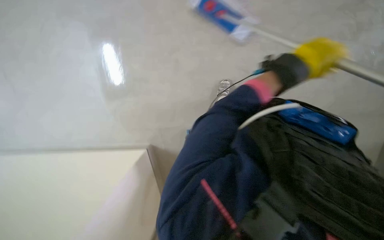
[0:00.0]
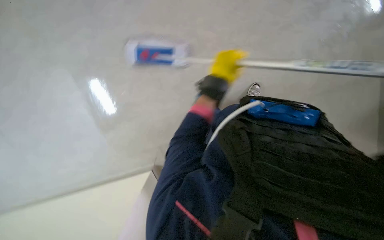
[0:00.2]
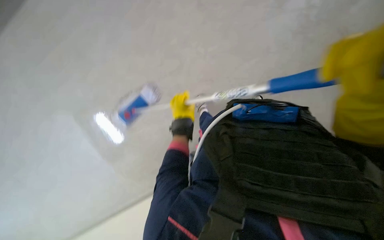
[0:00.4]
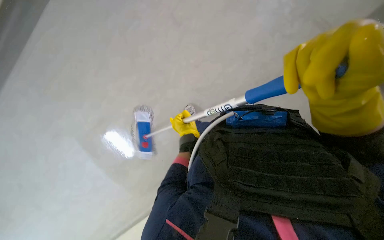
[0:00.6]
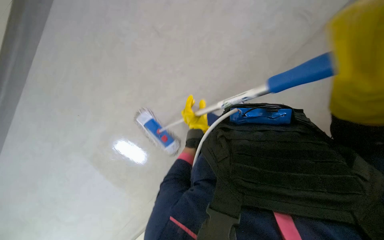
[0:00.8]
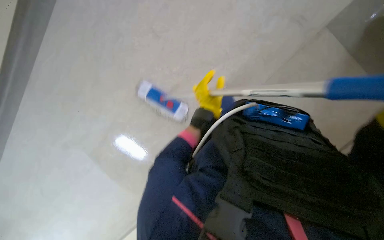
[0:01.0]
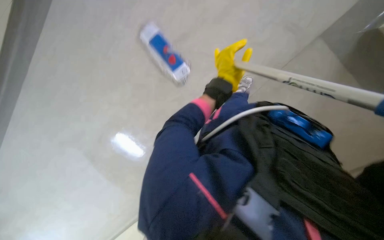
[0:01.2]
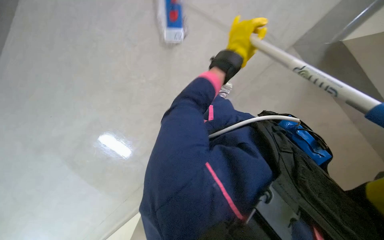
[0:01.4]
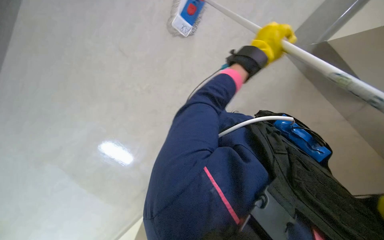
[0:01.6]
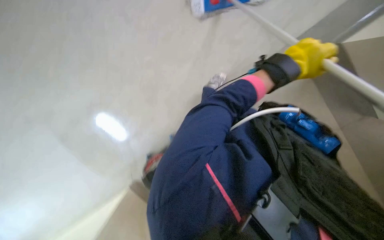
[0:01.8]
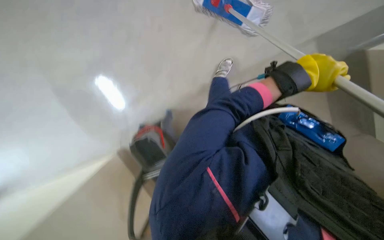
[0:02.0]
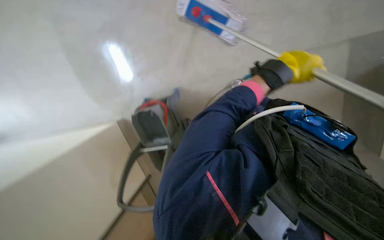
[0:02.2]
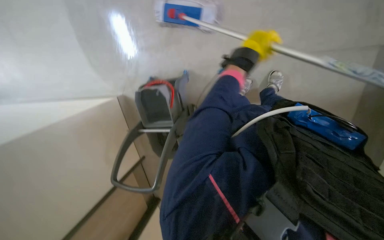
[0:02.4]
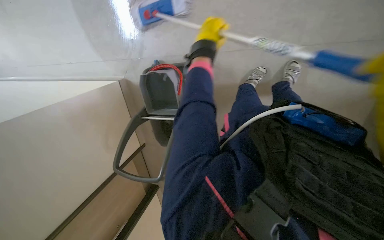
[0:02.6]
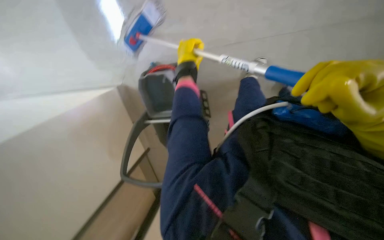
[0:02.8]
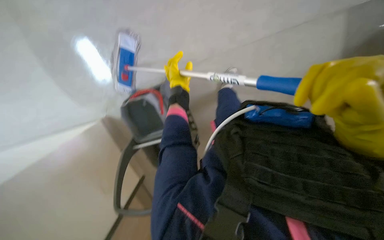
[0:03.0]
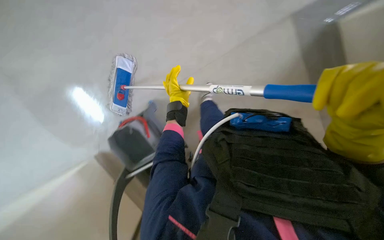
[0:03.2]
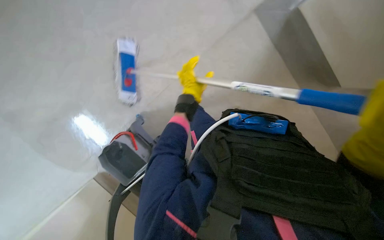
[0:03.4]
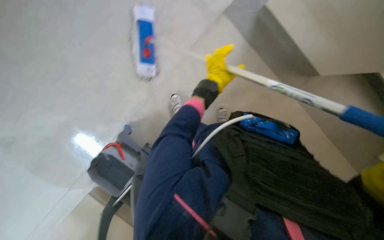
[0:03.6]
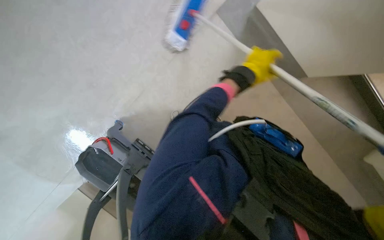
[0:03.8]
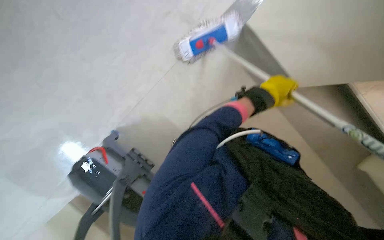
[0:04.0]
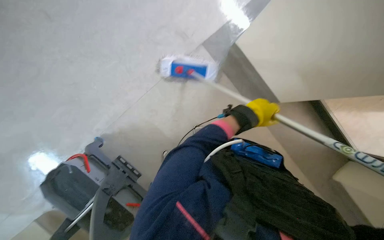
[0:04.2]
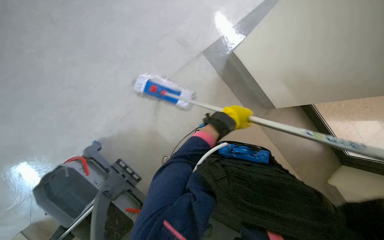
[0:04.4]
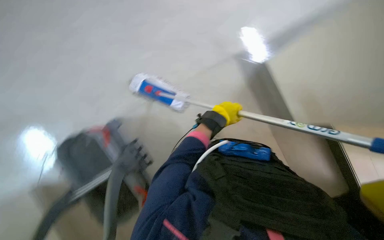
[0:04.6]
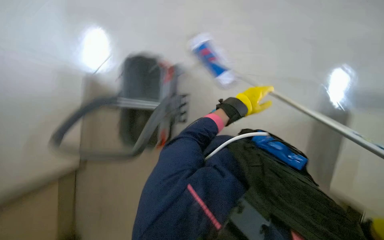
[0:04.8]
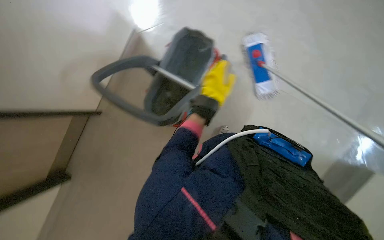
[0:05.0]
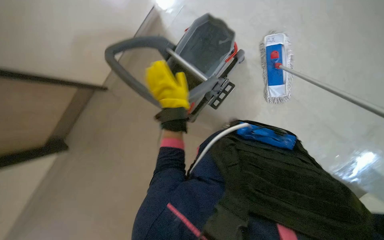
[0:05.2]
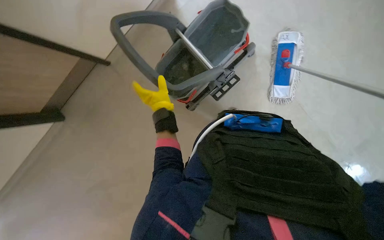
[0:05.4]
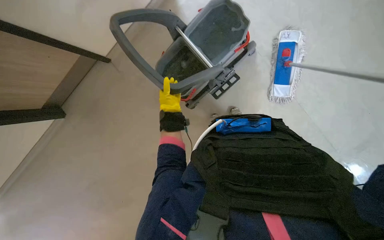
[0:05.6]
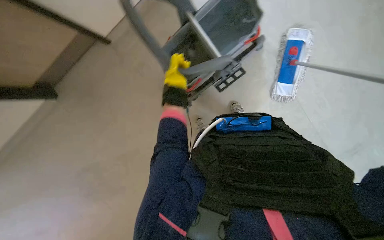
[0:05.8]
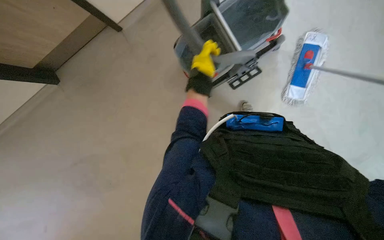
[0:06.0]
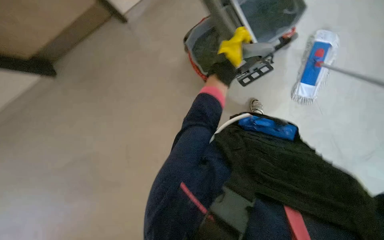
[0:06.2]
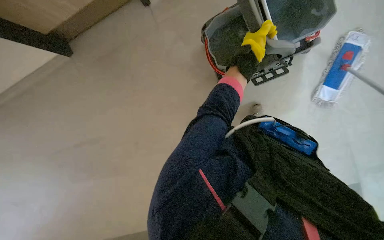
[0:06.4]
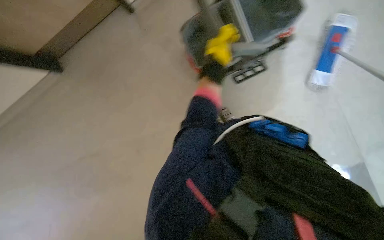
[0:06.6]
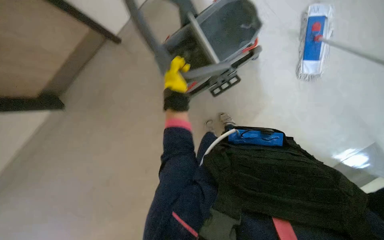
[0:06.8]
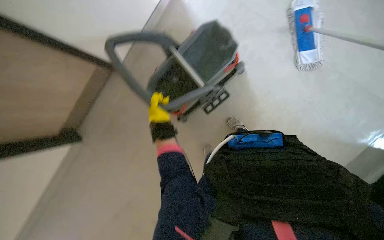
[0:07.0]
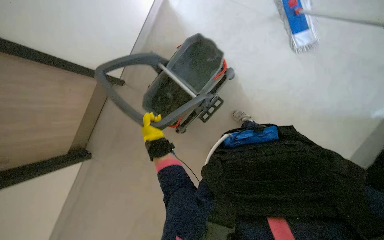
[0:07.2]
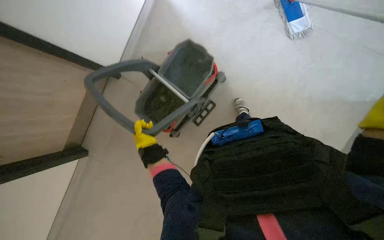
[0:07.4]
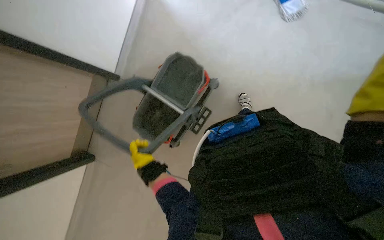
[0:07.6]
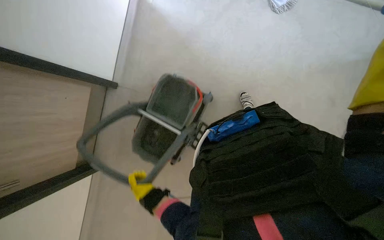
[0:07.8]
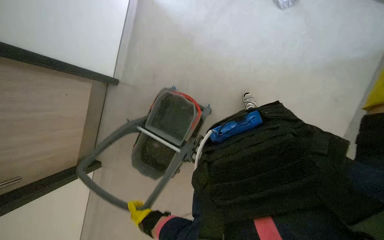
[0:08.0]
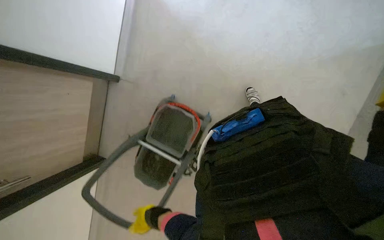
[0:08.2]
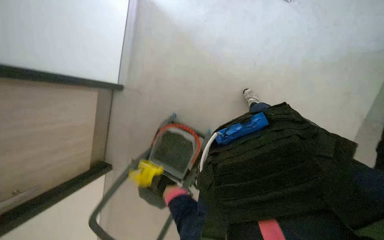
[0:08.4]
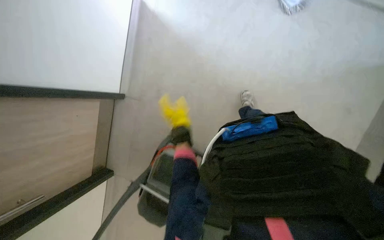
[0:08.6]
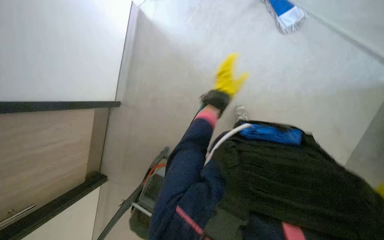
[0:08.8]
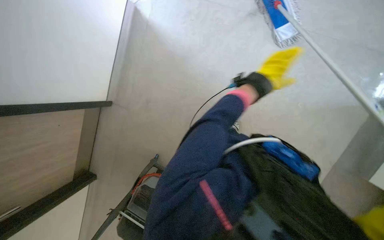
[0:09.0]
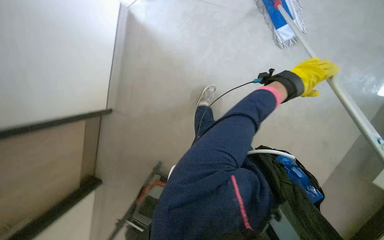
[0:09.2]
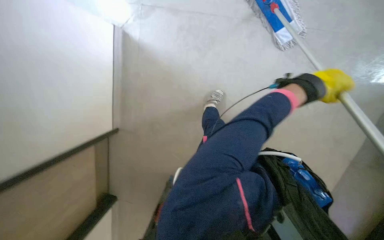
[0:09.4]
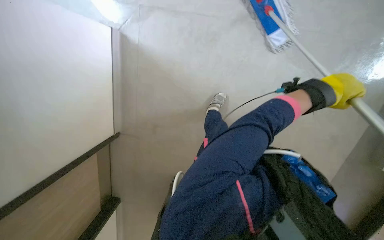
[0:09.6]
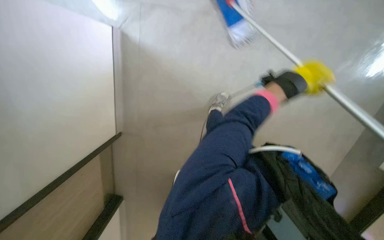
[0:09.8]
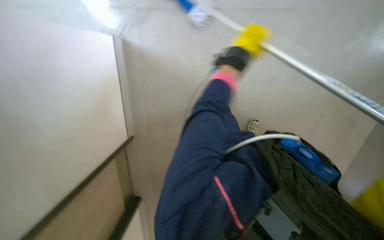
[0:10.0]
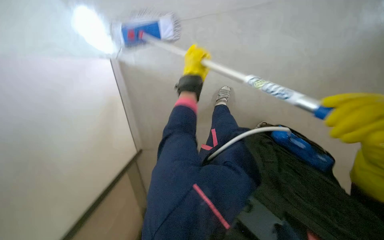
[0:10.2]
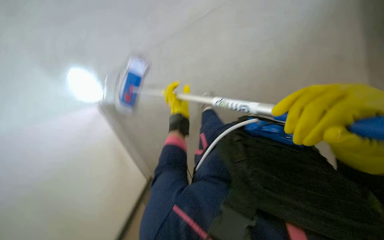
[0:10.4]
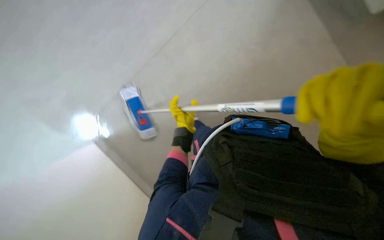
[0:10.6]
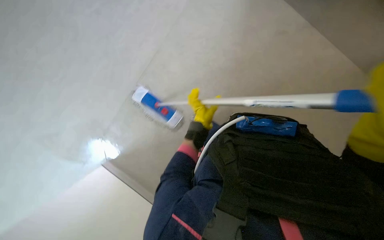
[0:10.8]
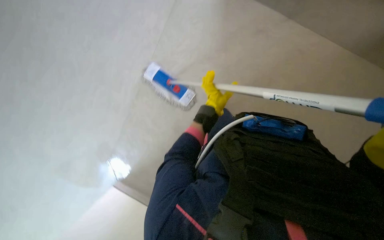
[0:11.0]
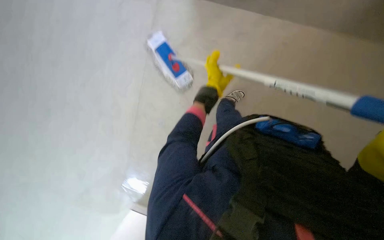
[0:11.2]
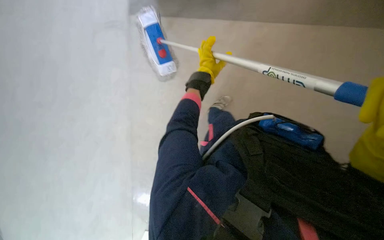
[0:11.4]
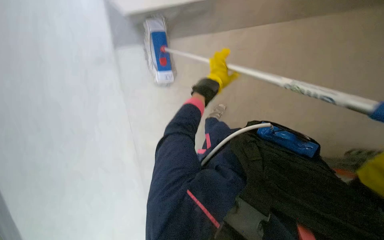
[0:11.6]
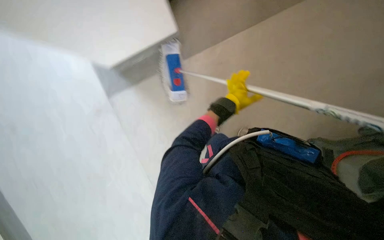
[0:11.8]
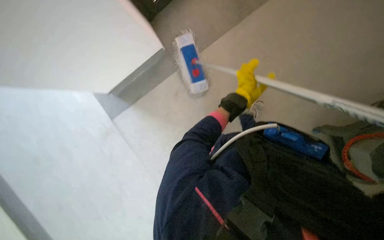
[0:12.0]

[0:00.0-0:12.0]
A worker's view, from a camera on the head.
Job: wiping surfaces.
The whole recording: Mopping the floor. The worker washes the mop then mops the floor with a flat mop.
0:03.0 to 0:04.4: The left hand heads to the right, covering roughly 20 cm.
0:04.4 to 0:06.0: The view tips downward by roughly 20 degrees. The scene rotates clockwise by about 30 degrees. The left hand heads to the left, covering some 25 cm.
0:06.0 to 0:07.6: The left hand moves to the left and down the picture, approximately 40 cm.
0:09.0 to 0:10.4: Everything in view rotates about 30 degrees counterclockwise. The left hand travels to the left by roughly 30 cm.
0:10.4 to 0:12.0: The left hand goes some 30 cm to the right.

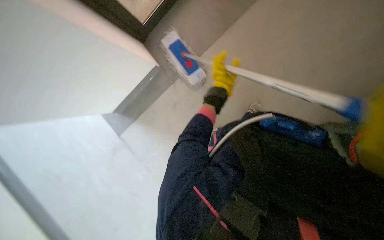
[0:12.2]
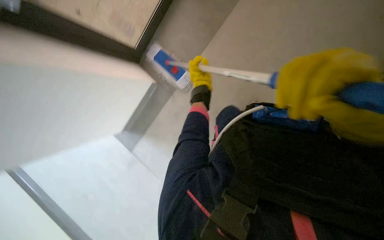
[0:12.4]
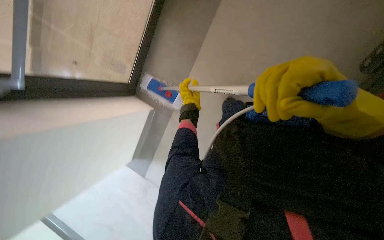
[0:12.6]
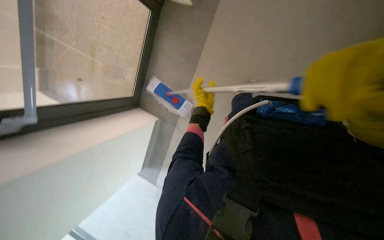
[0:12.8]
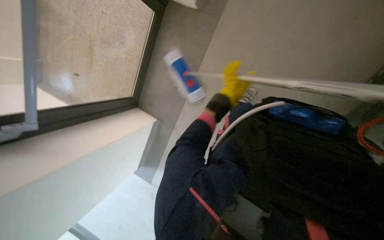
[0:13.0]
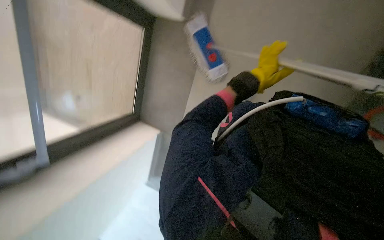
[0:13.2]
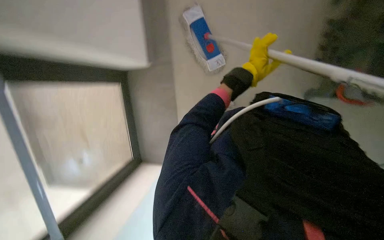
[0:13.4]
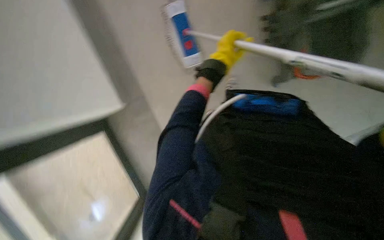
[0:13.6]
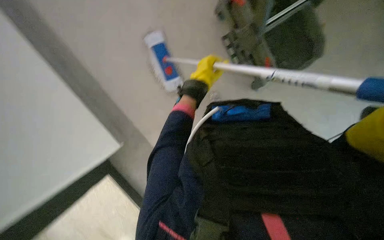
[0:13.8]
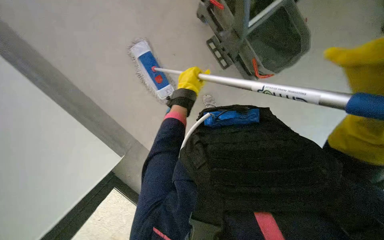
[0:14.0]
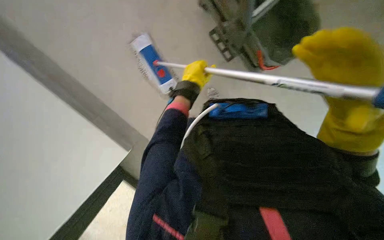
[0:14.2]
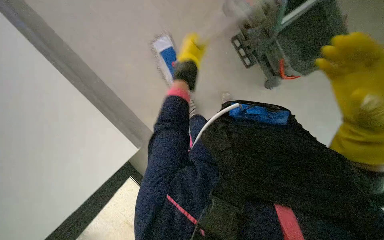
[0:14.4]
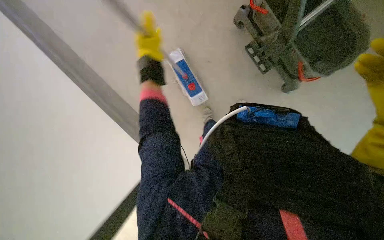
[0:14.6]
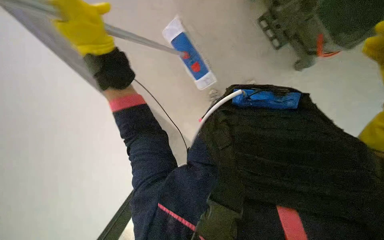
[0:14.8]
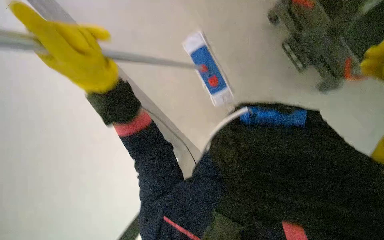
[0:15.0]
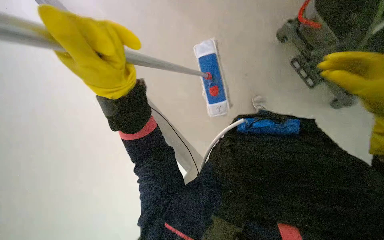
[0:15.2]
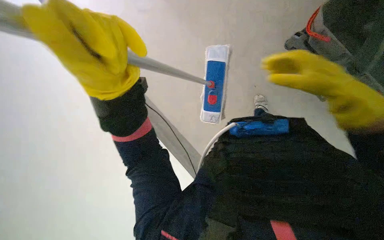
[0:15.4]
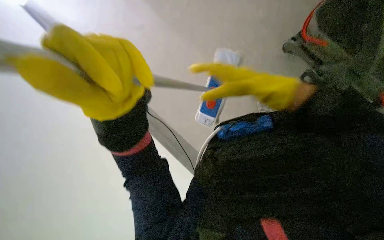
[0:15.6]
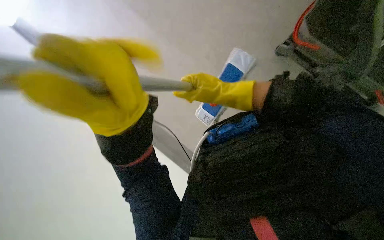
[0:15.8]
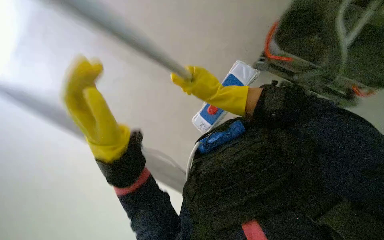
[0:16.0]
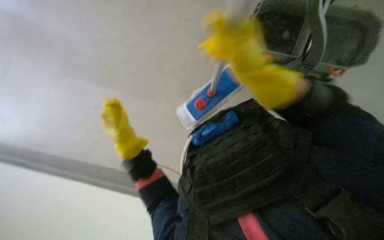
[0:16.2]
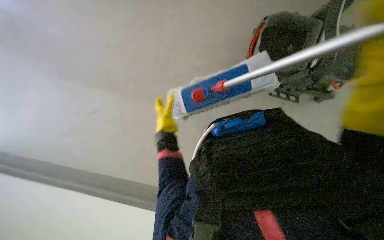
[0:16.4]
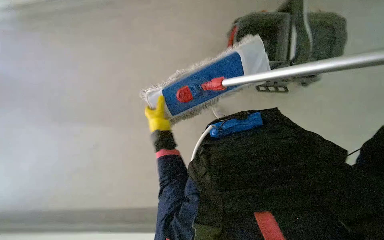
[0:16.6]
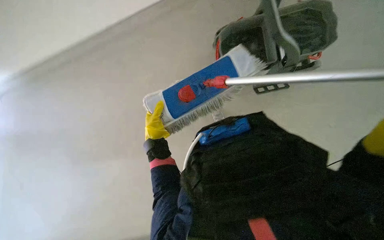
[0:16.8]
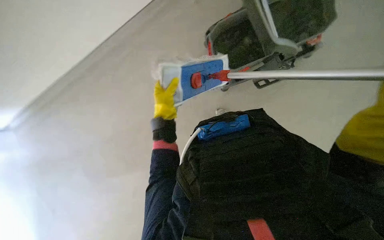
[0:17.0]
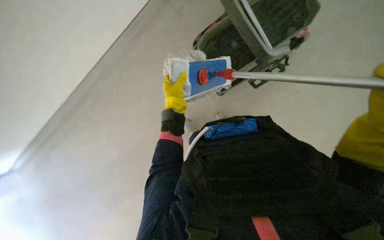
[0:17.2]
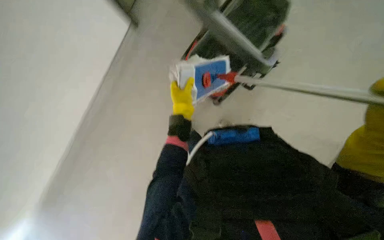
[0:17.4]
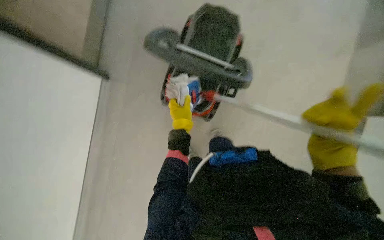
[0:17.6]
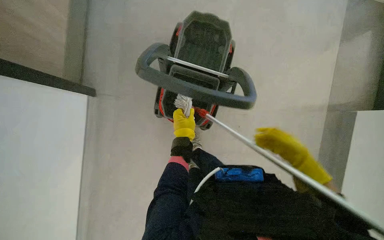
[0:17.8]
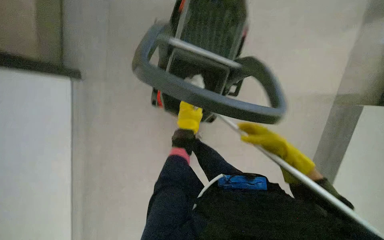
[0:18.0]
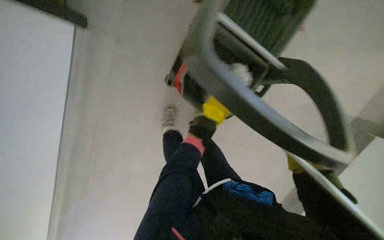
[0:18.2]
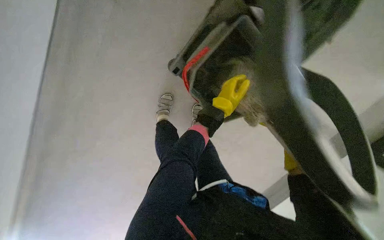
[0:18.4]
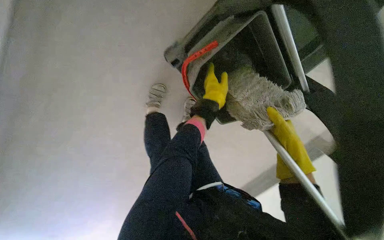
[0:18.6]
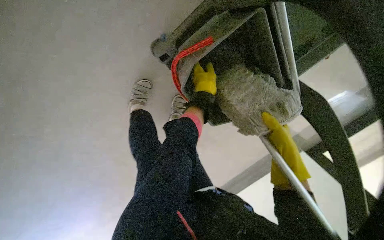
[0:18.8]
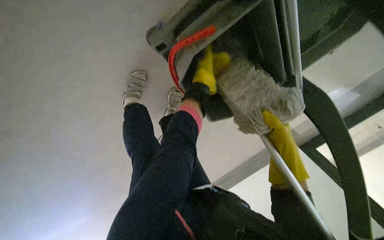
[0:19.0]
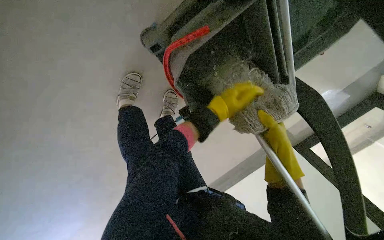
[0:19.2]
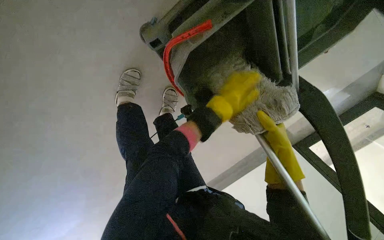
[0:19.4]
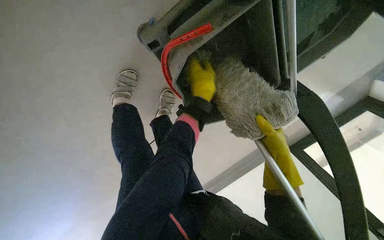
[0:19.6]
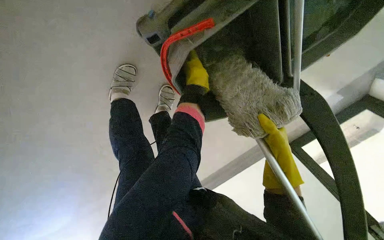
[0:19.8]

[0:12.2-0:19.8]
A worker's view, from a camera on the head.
Job: wiping surfaces.
The whole recording: Mopping the floor. The worker washes the mop then mops the floor with a flat mop.
0:13.8 to 0:15.2: The view swings some 15 degrees to the left. The left hand goes approximately 40 cm nearer to the camera and to the left.
0:15.2 to 0:16.8: The left hand travels farther from the camera by approximately 20 cm.
0:16.8 to 0:18.2: The left hand heads to the right and up the picture, covering about 20 cm.
0:18.2 to 0:19.8: The left hand moves up and down the picture over some 10 cm, changing direction 2 times.
